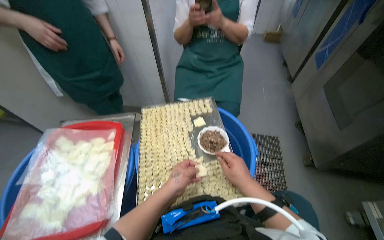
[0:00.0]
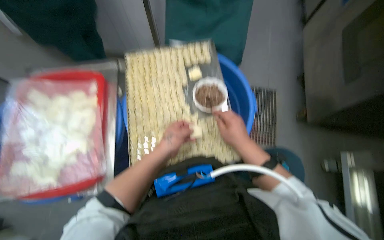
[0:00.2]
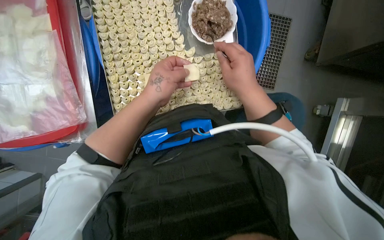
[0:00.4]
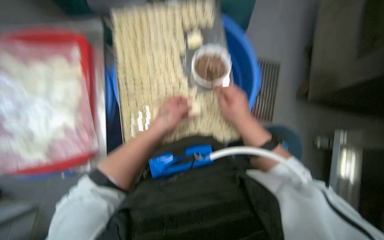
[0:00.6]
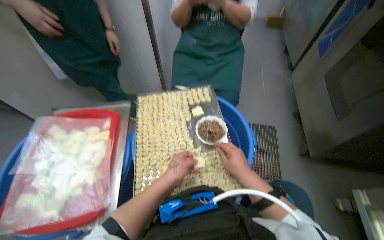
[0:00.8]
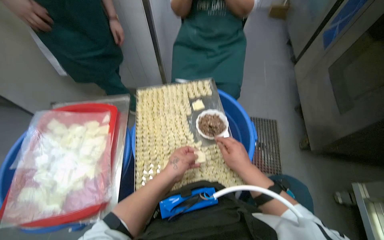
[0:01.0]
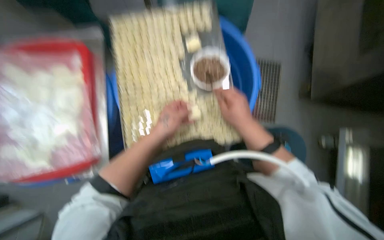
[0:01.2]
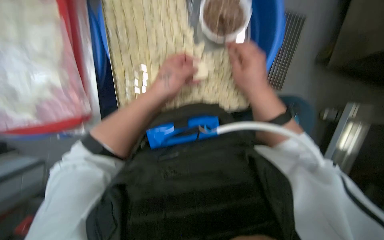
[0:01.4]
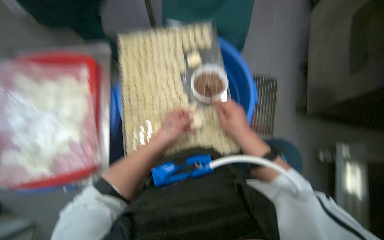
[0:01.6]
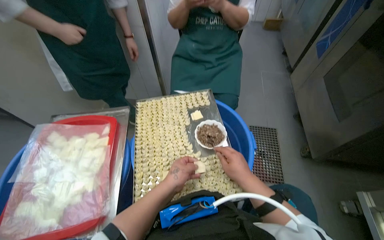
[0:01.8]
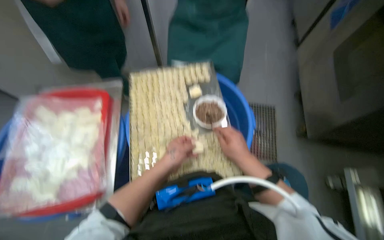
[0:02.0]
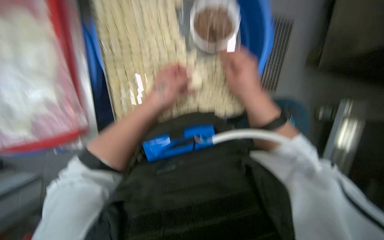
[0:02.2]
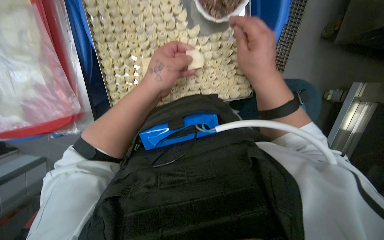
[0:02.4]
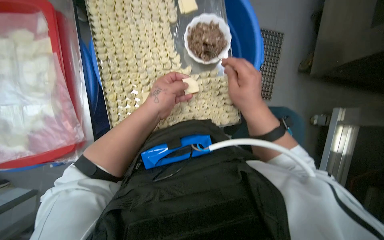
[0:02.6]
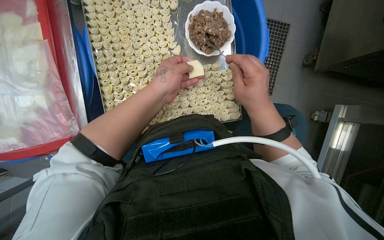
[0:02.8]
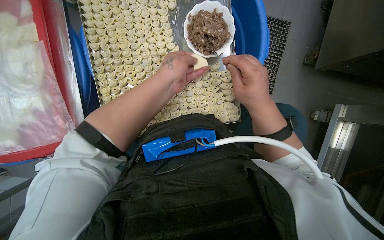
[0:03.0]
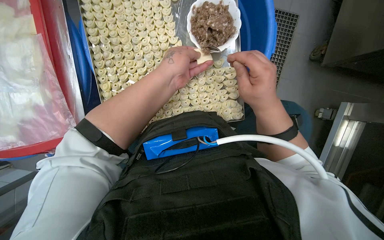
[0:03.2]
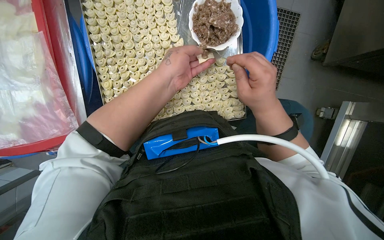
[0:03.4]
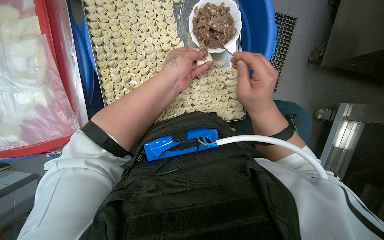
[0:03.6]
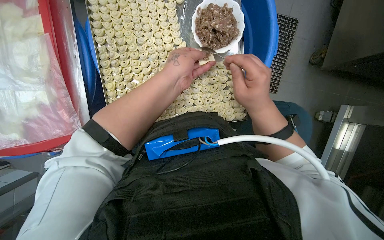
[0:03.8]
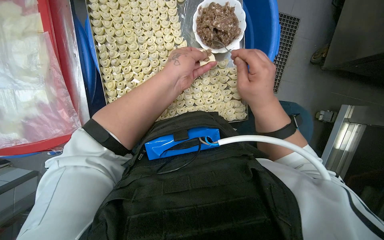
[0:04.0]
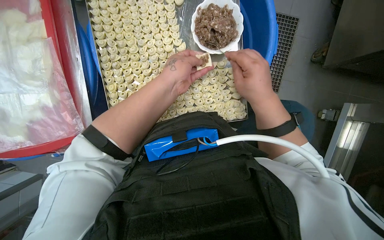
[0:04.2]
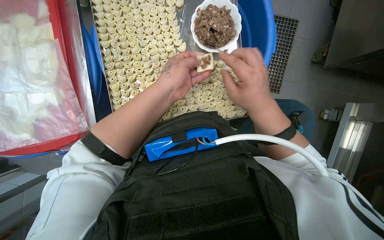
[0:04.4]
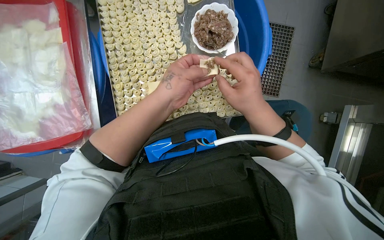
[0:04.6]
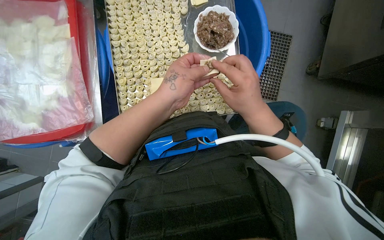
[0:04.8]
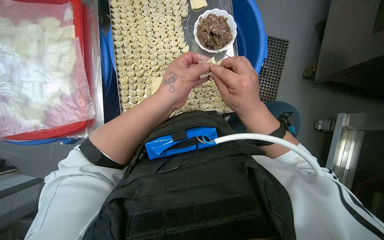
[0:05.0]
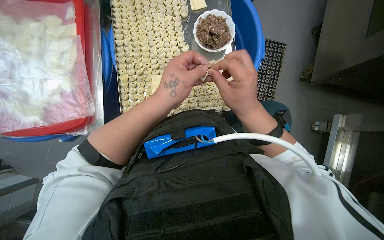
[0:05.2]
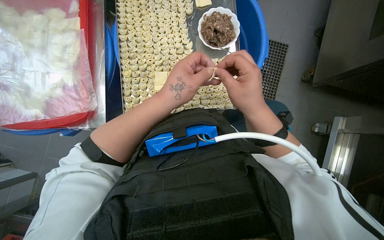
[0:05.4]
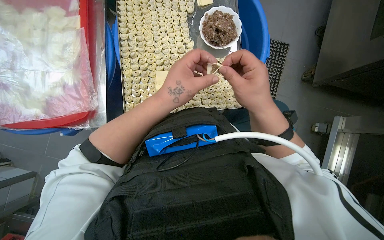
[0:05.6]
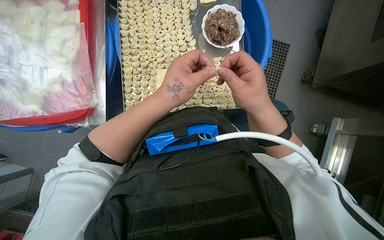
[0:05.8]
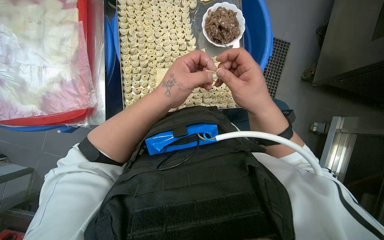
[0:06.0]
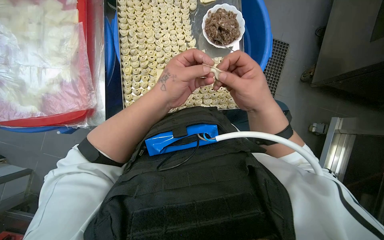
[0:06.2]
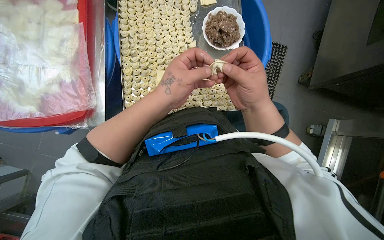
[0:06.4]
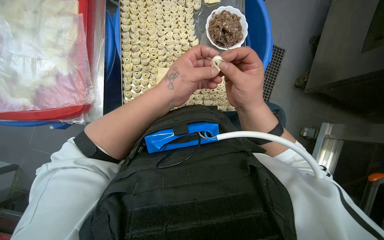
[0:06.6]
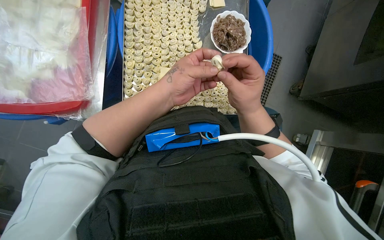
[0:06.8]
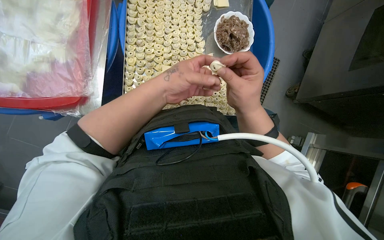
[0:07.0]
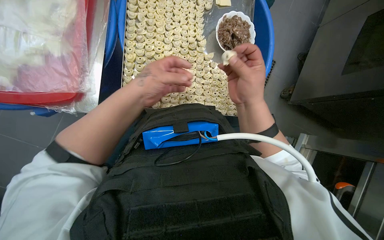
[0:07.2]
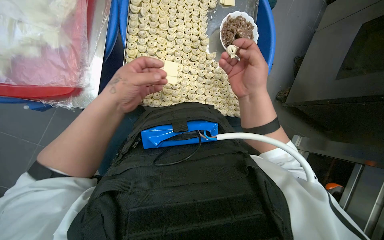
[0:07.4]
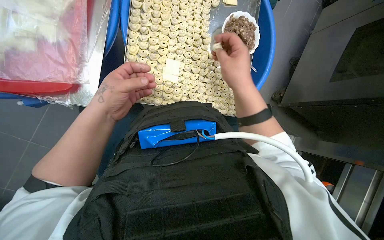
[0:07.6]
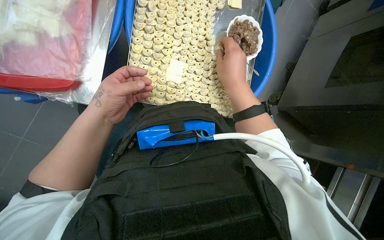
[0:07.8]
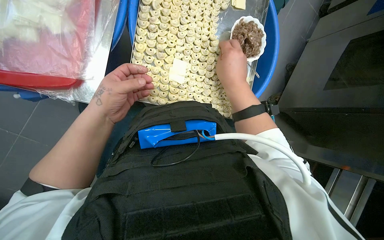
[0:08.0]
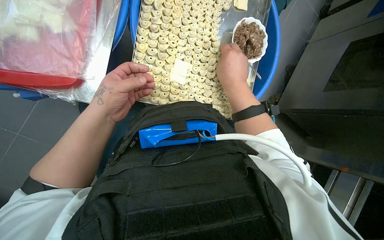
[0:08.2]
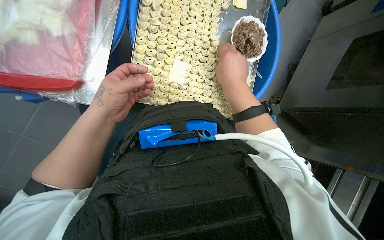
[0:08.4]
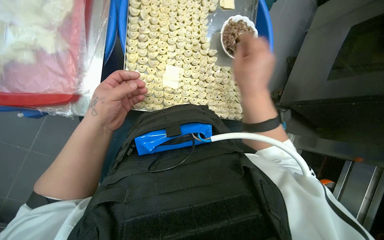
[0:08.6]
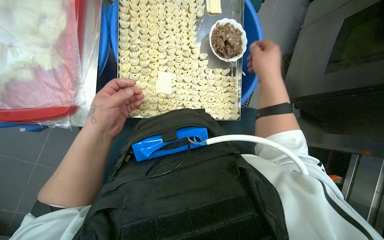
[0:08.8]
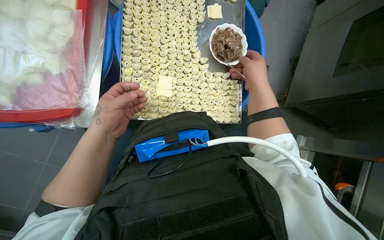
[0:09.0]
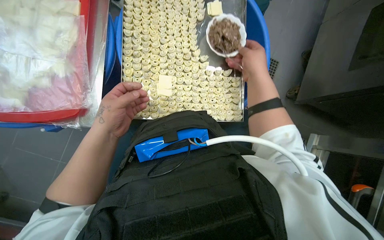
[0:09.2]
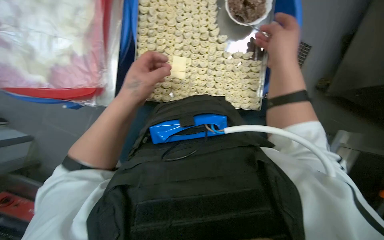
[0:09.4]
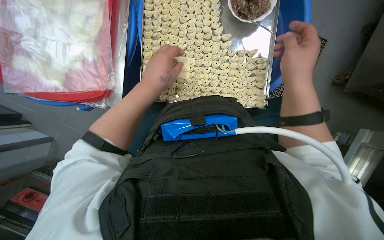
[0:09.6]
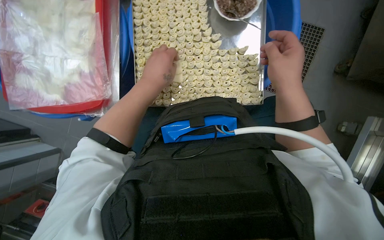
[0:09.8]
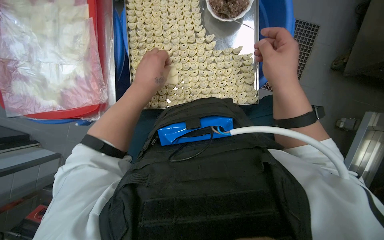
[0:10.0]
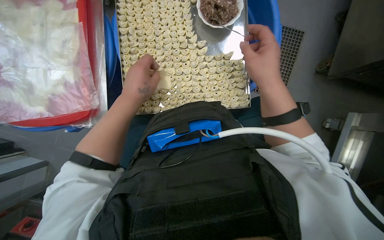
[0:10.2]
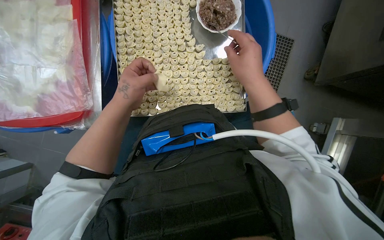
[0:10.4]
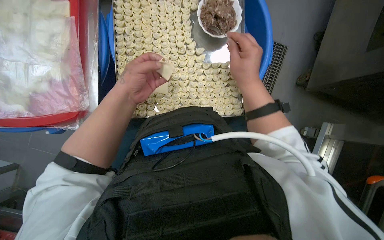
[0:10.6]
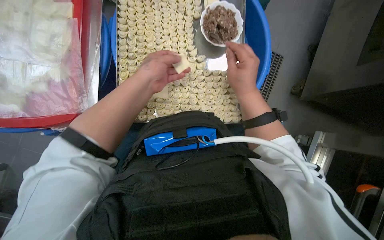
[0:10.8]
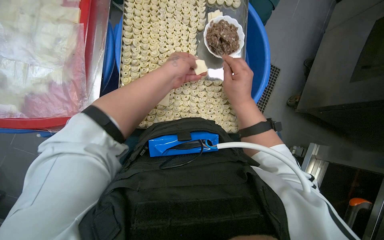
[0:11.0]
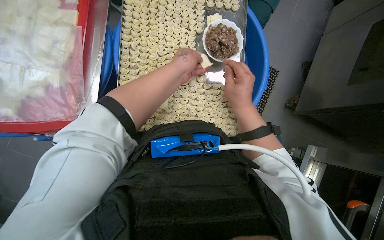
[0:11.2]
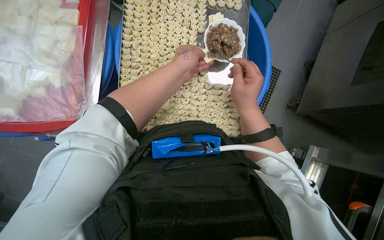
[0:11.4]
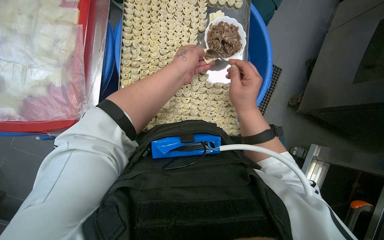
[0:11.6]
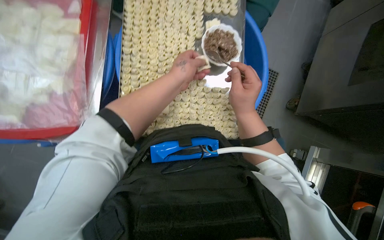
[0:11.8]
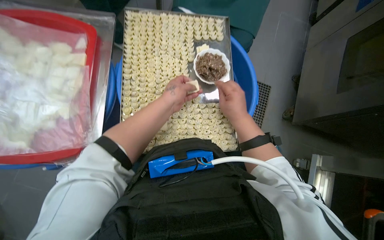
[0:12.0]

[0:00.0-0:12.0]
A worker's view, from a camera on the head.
Job: preparing food.
The whole recording: Making dumplings with meat filling. The worker picks up dough, fills it with meat, folds it, and places the finished dumpling on a tray.
0:00.0 to 0:01.6: The wearer looks about 25 degrees further downward.
0:01.6 to 0:03.0: The camera pitches downward, by about 15 degrees.
0:03.0 to 0:04.4: The hands work in one place, with small movements.
0:06.0 to 0:07.6: The left hand goes about 20 cm to the left, while the right hand heads up the picture, covering approximately 10 cm.
0:07.6 to 0:09.0: The right hand goes about 10 cm to the right.
0:10.4 to 0:12.0: The left hand is displaced to the right by approximately 10 cm.

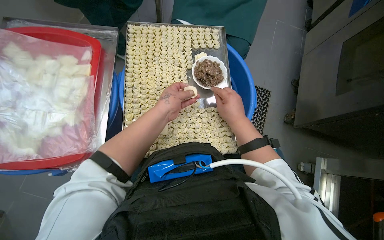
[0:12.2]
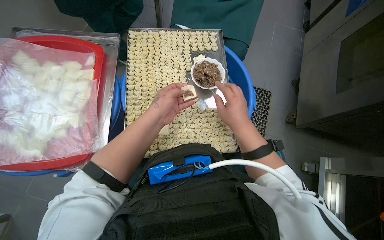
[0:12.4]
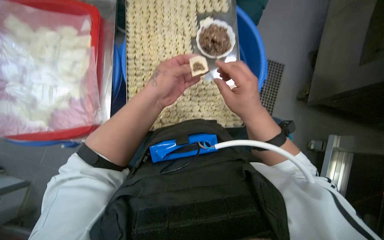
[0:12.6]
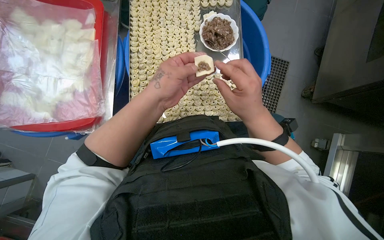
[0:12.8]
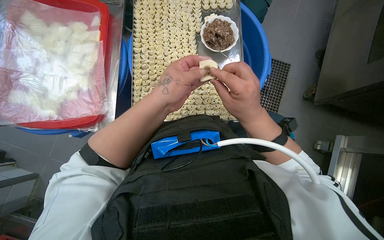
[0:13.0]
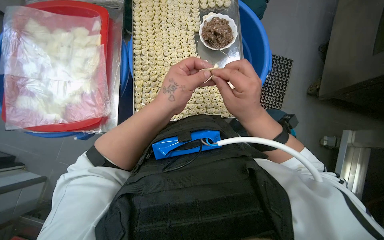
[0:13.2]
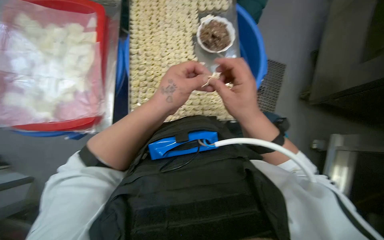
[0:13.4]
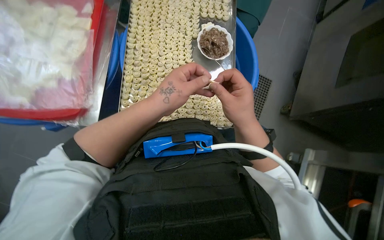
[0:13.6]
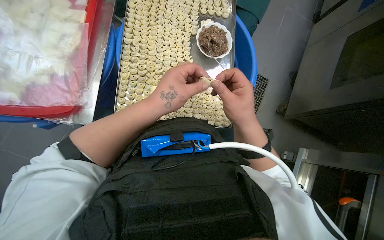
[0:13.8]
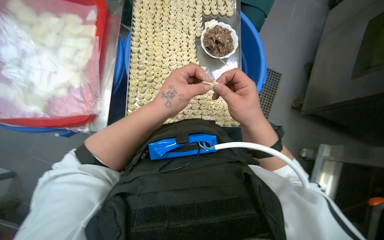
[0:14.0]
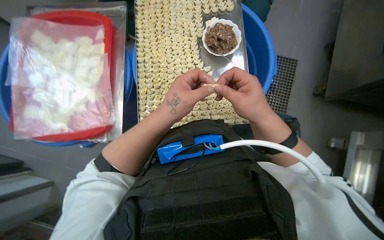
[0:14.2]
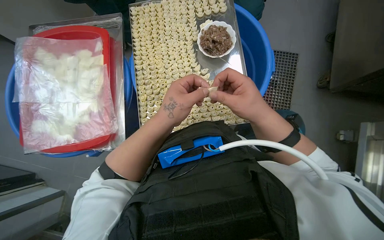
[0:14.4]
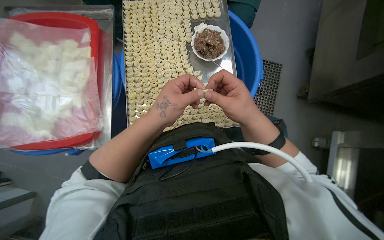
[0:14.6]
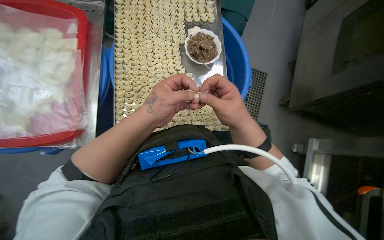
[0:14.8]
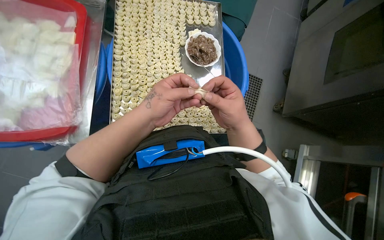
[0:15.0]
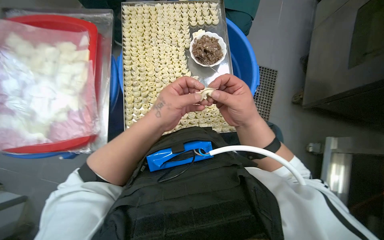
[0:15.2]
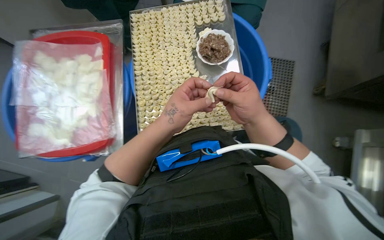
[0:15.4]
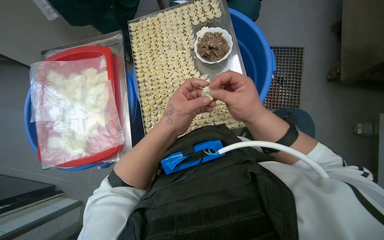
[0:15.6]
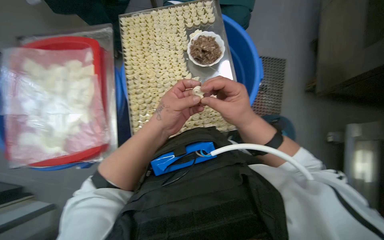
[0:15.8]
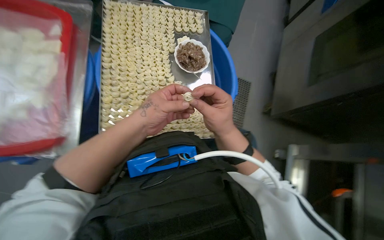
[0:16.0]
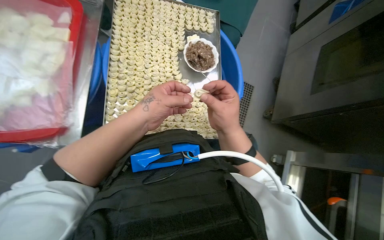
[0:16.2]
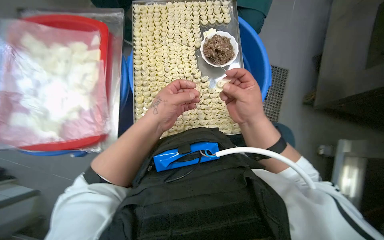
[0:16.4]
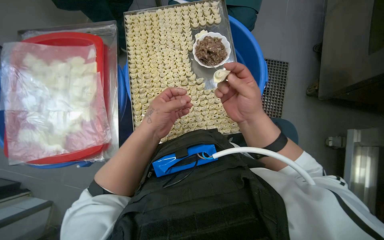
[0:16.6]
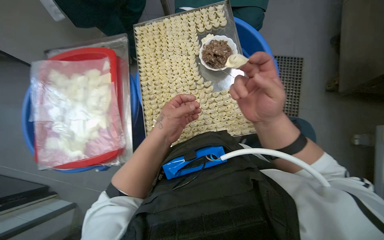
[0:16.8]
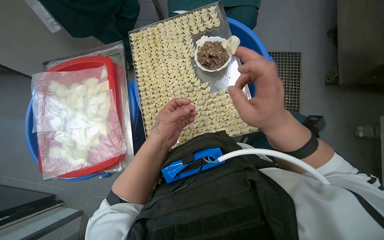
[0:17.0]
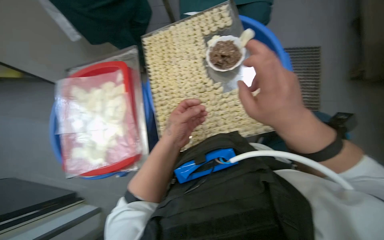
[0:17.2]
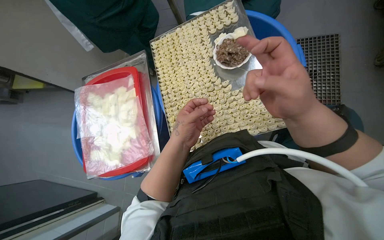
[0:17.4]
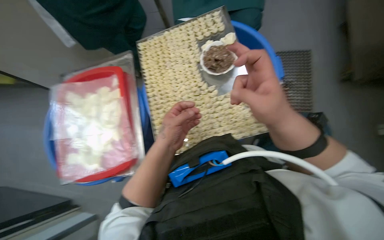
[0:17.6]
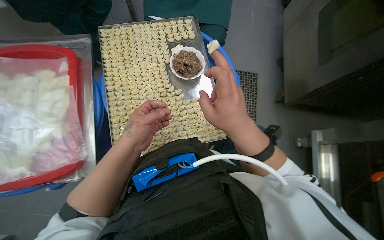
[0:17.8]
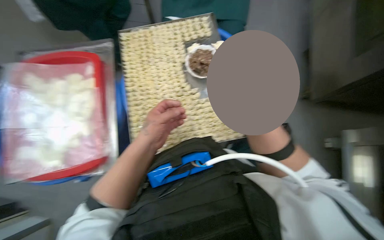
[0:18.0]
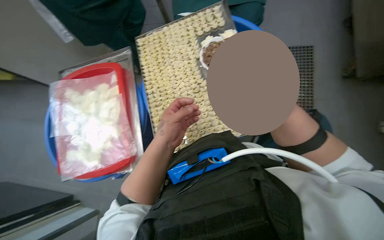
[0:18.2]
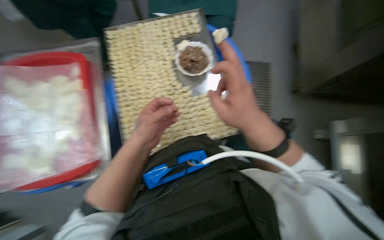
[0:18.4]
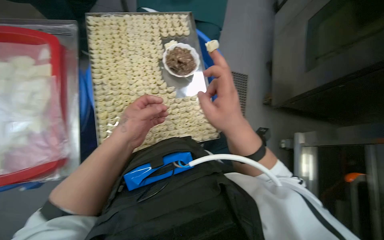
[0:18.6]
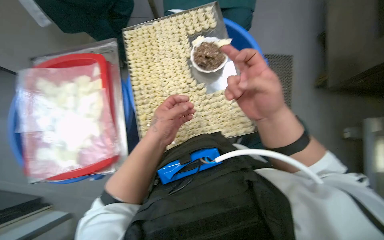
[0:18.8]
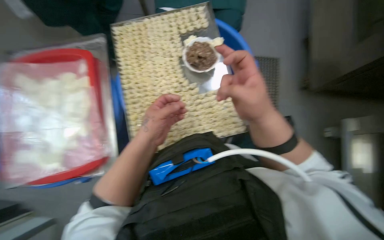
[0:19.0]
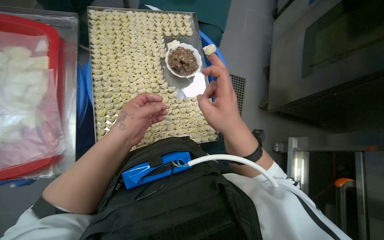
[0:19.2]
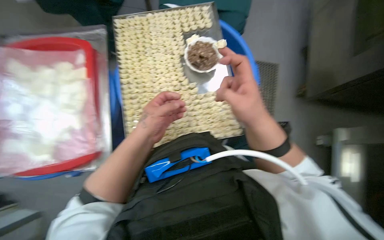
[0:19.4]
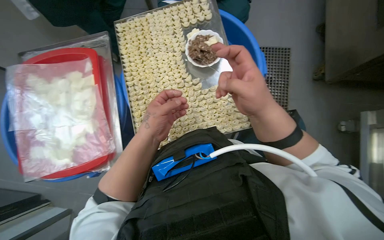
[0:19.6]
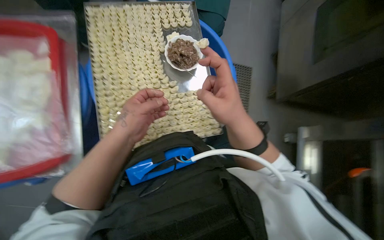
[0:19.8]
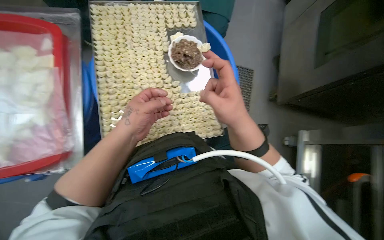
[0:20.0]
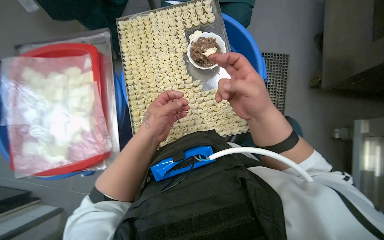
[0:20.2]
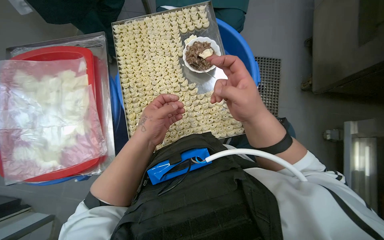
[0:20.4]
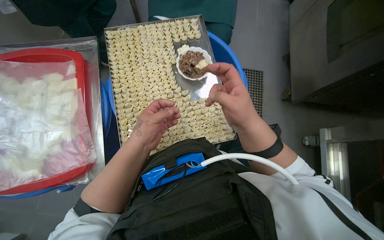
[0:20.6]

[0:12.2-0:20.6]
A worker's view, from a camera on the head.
Job: preparing food.
The whole recording: Making dumplings with meat filling. The worker picks up dough, fills it with meat, folds it, and places the finished dumpling on a tray.
0:12.2 to 0:13.6: The left hand moves nearer to the camera, roughly 10 cm.
0:16.4 to 0:17.8: The right hand heads nearer to the camera, covering roughly 20 cm.
